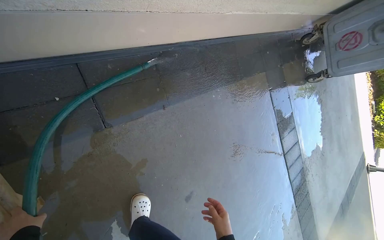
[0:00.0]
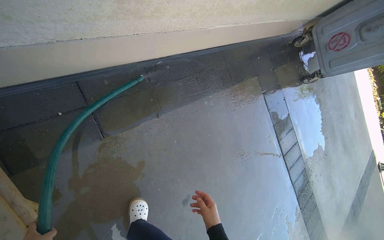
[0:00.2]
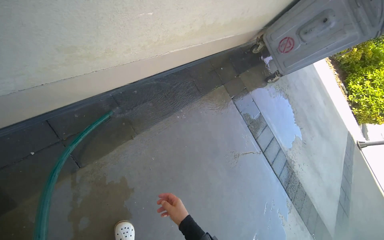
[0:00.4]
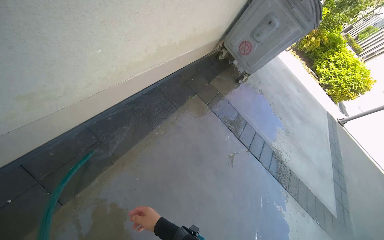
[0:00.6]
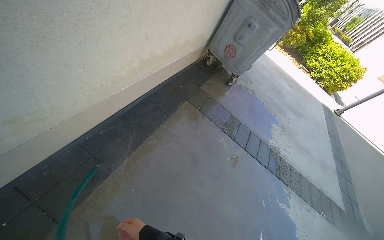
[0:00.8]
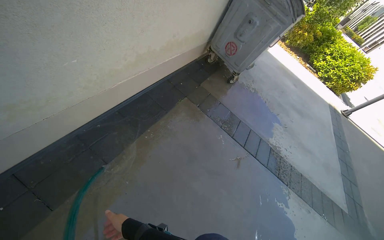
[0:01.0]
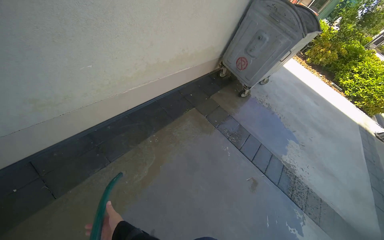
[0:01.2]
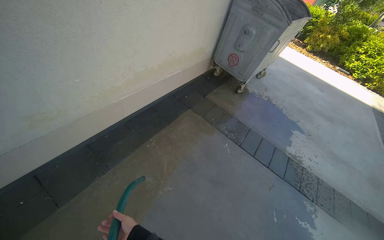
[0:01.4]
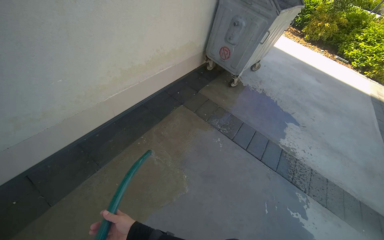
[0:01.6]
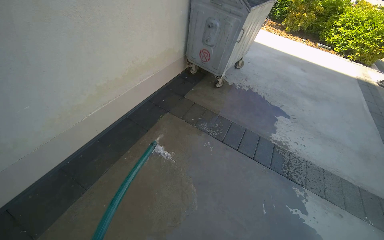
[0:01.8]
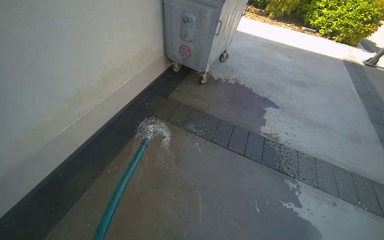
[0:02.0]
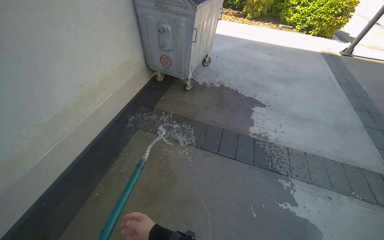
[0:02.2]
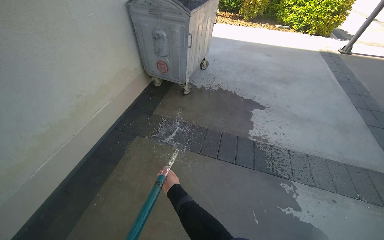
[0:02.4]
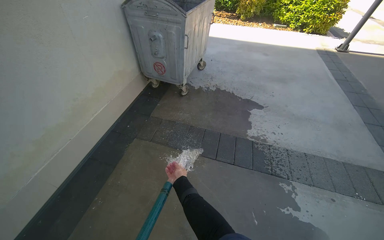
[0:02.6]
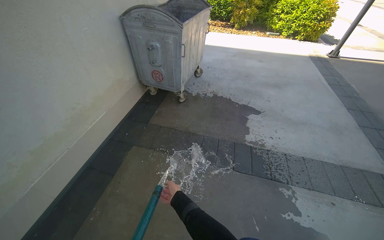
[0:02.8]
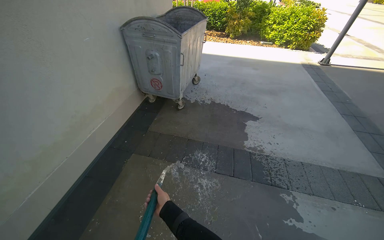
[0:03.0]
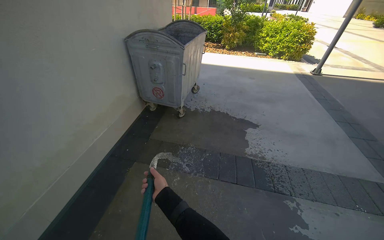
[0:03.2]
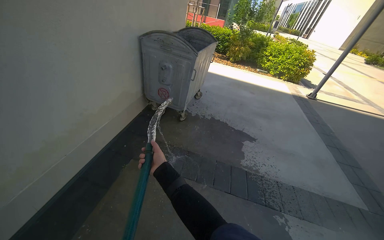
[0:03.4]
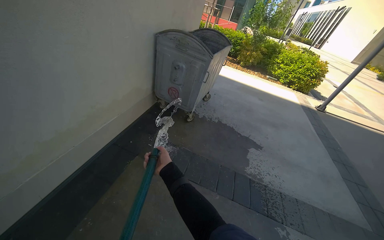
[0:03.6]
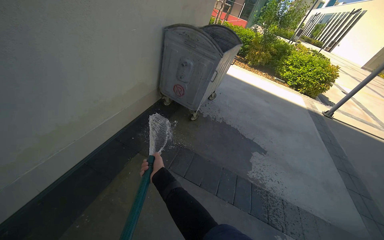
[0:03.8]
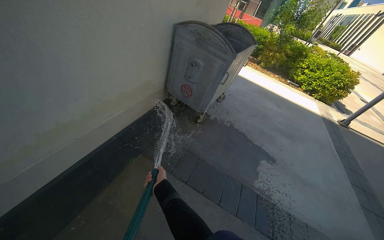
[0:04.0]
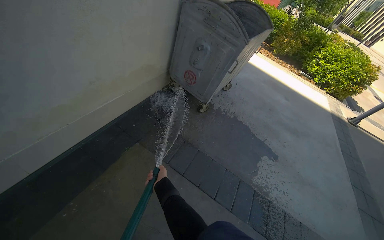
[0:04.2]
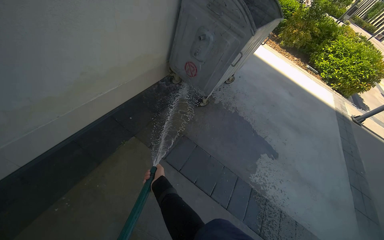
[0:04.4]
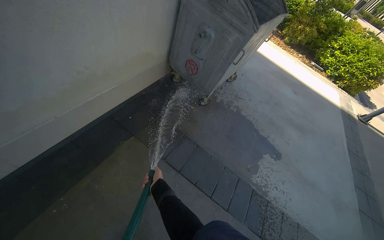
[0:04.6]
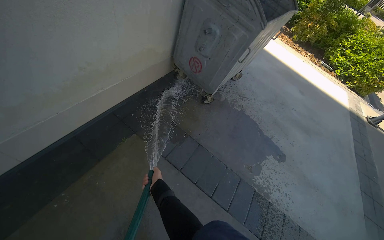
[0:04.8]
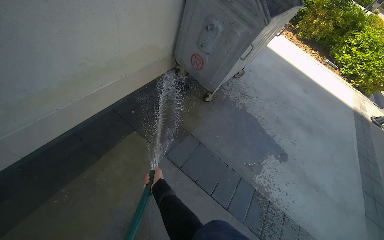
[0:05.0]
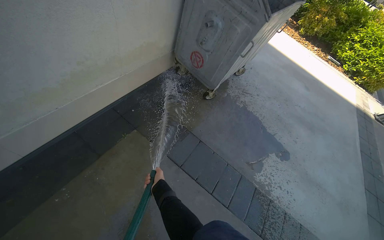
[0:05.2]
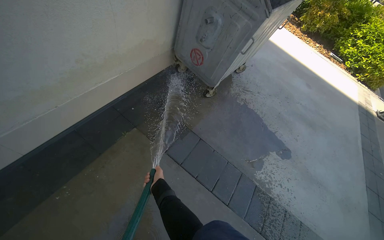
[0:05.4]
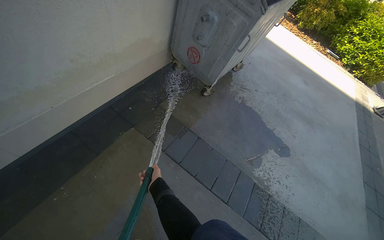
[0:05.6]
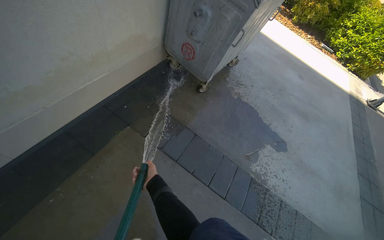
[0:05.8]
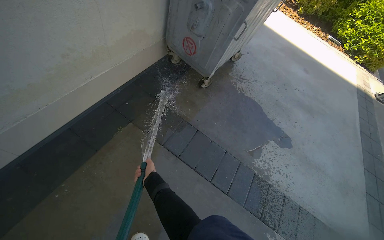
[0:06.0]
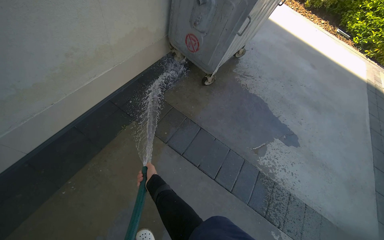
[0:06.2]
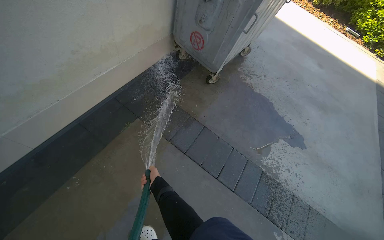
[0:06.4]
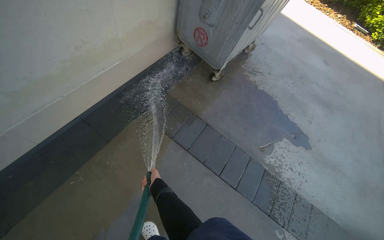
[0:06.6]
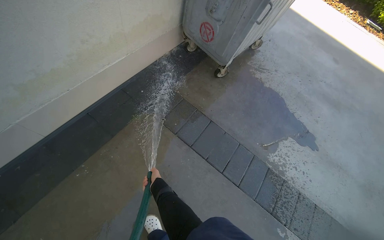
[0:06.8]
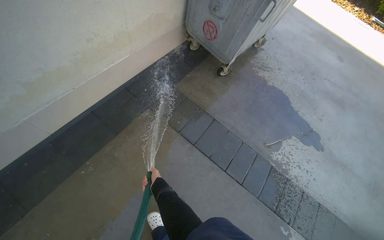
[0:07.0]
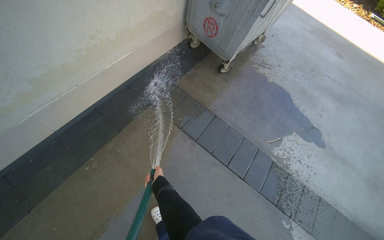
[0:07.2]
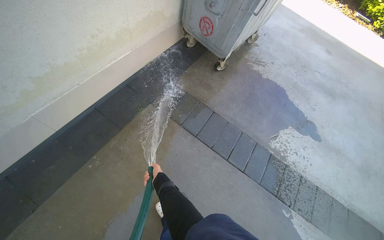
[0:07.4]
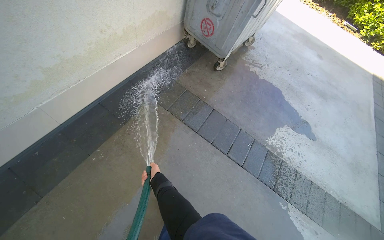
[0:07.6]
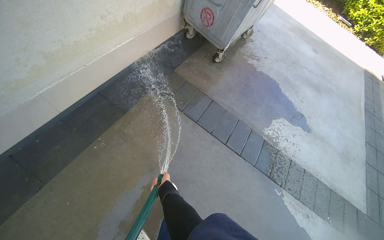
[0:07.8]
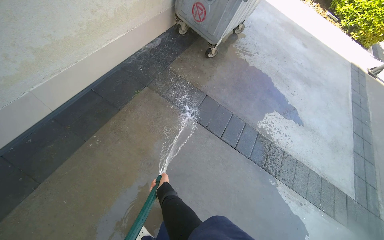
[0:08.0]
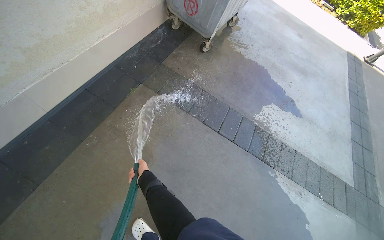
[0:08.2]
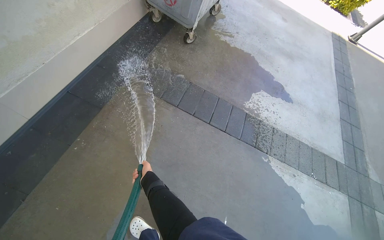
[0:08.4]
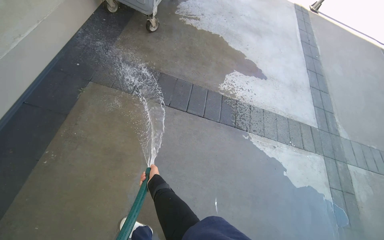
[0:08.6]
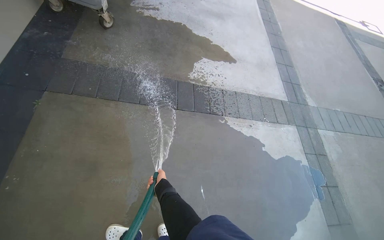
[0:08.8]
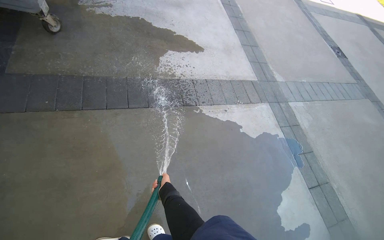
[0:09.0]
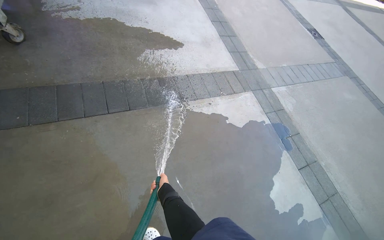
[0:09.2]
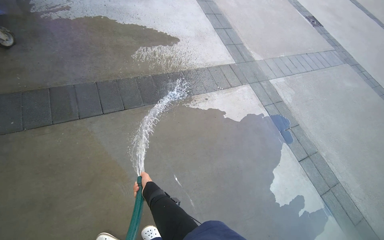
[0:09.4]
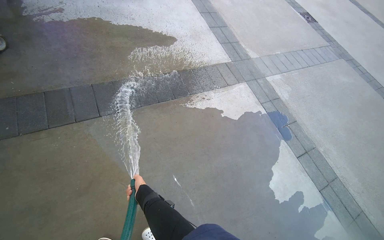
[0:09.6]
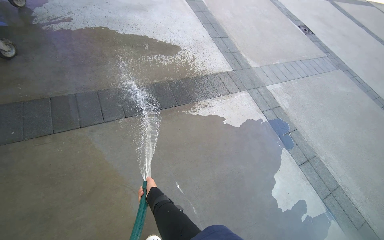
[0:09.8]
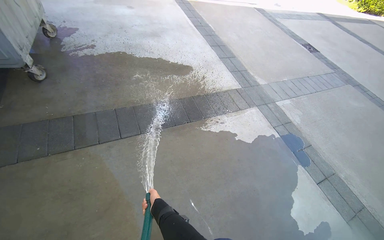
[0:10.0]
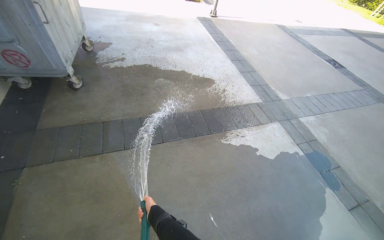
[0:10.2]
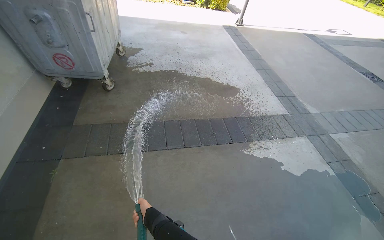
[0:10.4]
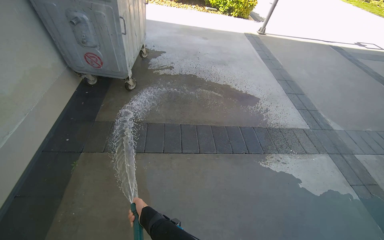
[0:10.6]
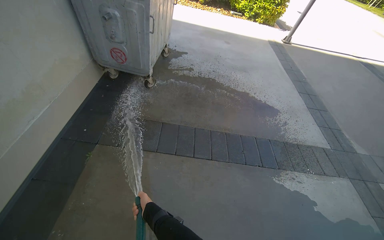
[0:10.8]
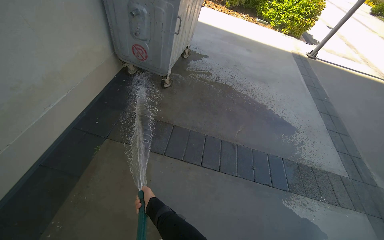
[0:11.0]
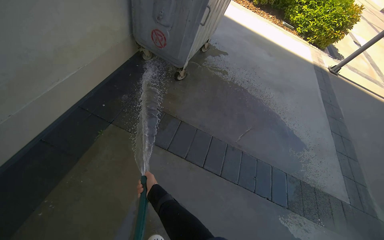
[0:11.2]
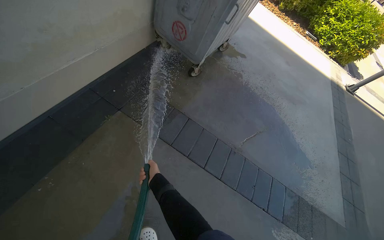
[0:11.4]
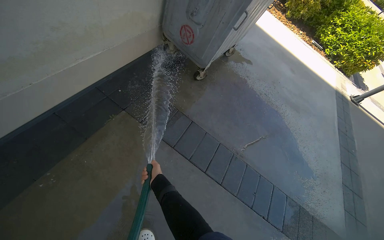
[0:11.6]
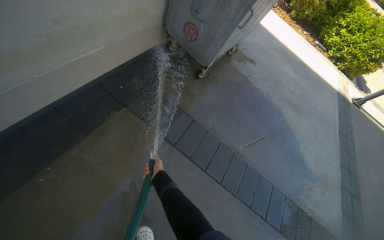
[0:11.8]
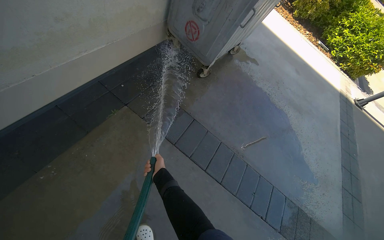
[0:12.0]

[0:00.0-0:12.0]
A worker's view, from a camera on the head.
Job: wiping surfaces.
The whole recording: Spraying water on sidewalk. The worker sprays water onto the sidewalk using a hose.
0:00.0 to 0:01.6: The head travels about 90 cm. The wearer looks about 20 degrees further upward. The scene rotates counterclockwise by some 35 degrees.
0:01.6 to 0:03.0: The head travels approximately 50 cm.
0:03.0 to 0:04.4: The camera is carried some 50 cm. The scene rotates clockwise by about 25 degrees.
0:07.6 to 0:09.0: The camera travels some 50 cm. The wearer's head swings roughly 45 degrees to the right. The view tips downward by approximately 15 degrees.
0:10.4 to 0:12.0: The wearer moves roughly 40 cm. The head turns to the left by approximately 45 degrees.

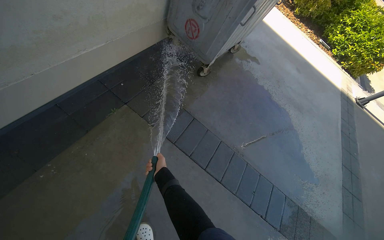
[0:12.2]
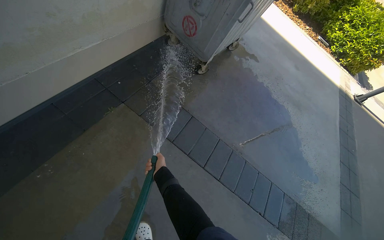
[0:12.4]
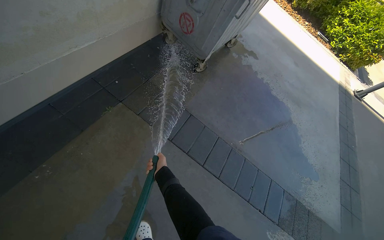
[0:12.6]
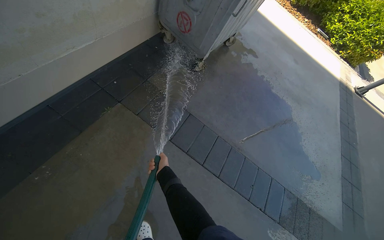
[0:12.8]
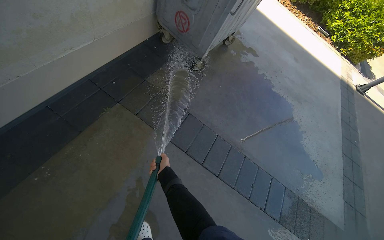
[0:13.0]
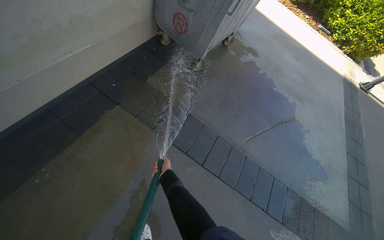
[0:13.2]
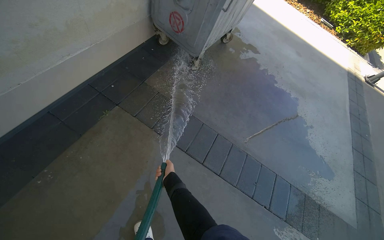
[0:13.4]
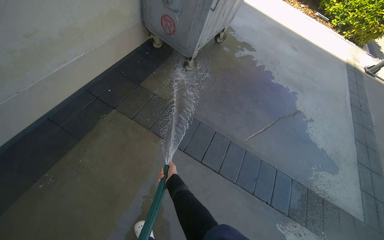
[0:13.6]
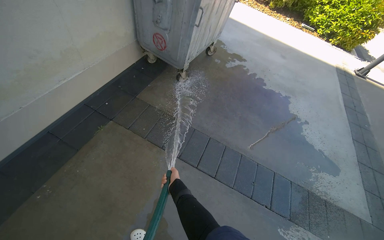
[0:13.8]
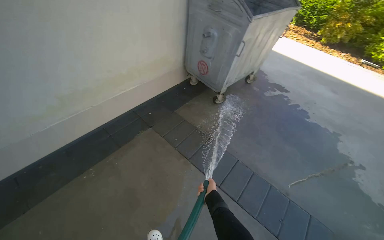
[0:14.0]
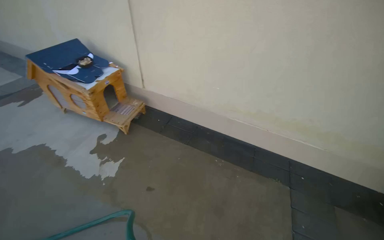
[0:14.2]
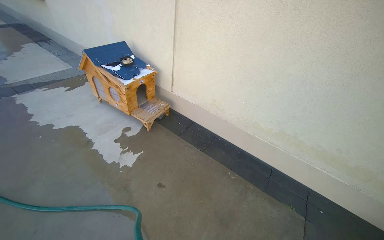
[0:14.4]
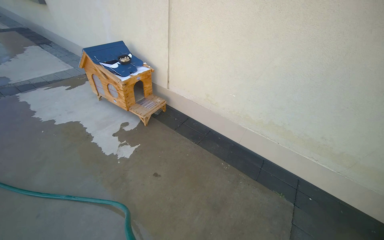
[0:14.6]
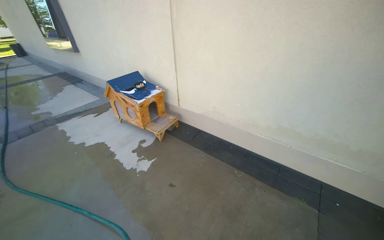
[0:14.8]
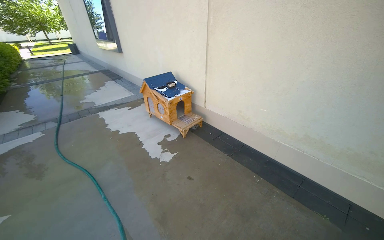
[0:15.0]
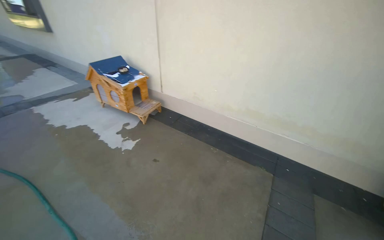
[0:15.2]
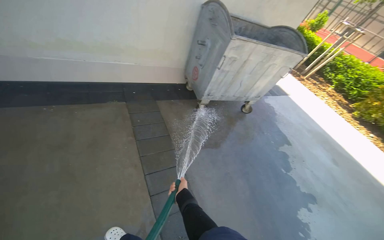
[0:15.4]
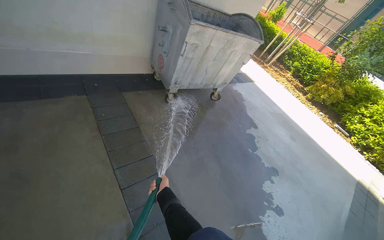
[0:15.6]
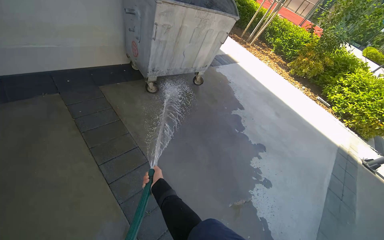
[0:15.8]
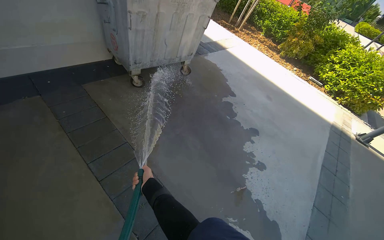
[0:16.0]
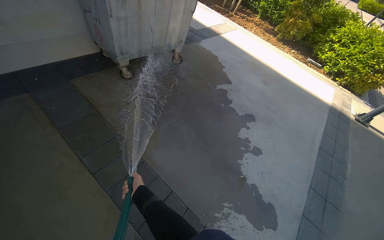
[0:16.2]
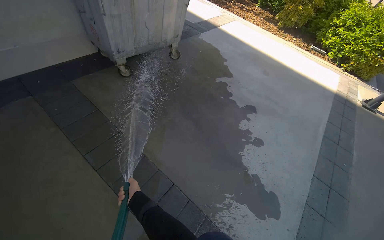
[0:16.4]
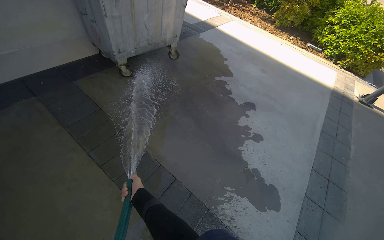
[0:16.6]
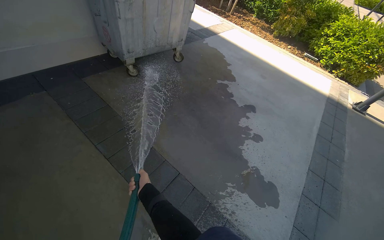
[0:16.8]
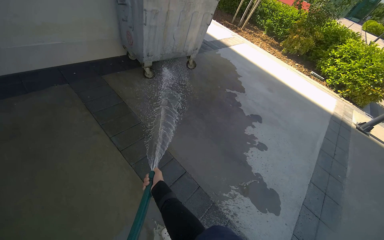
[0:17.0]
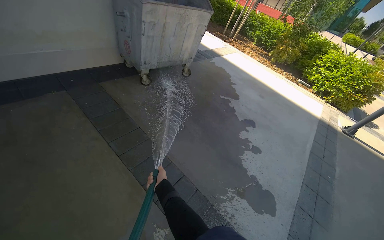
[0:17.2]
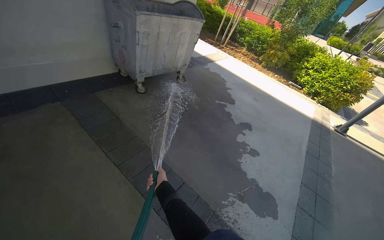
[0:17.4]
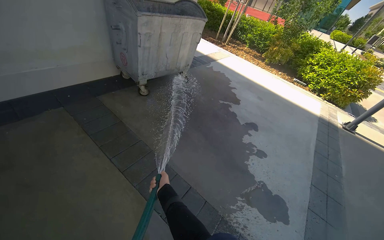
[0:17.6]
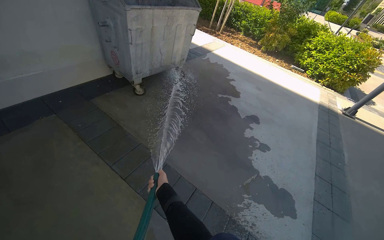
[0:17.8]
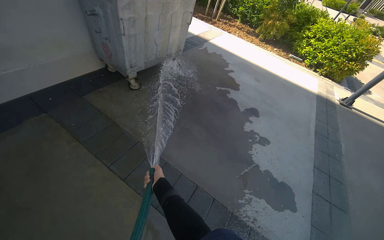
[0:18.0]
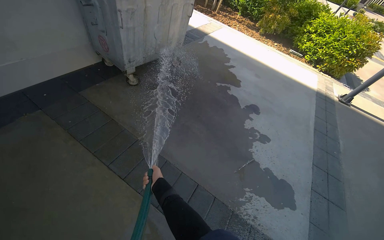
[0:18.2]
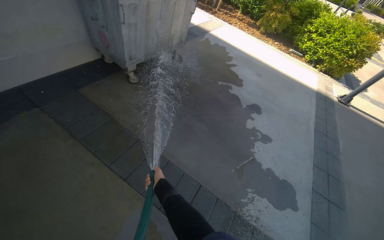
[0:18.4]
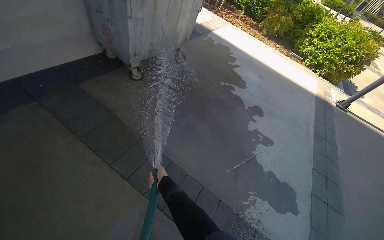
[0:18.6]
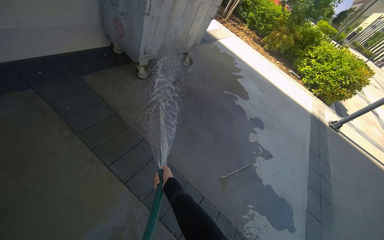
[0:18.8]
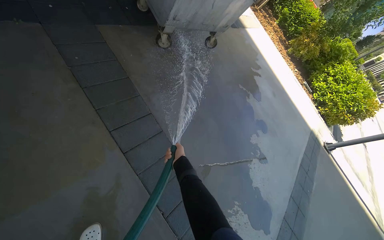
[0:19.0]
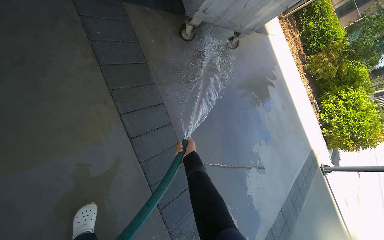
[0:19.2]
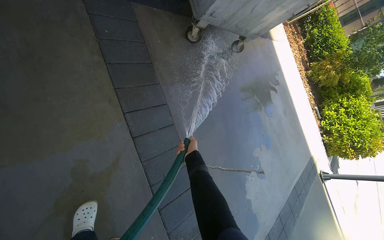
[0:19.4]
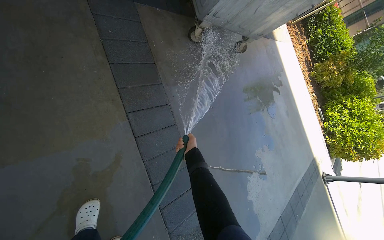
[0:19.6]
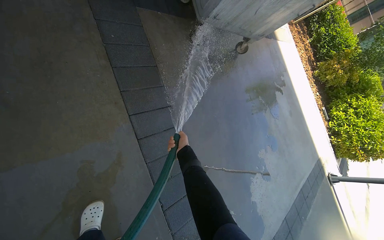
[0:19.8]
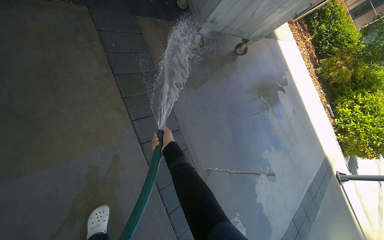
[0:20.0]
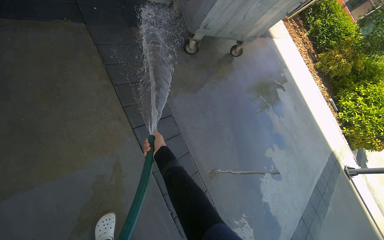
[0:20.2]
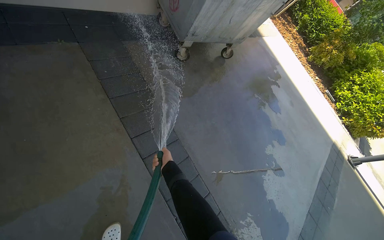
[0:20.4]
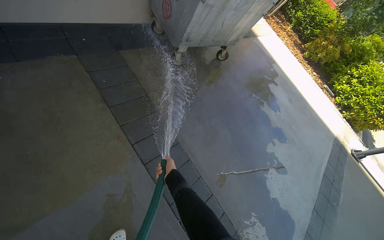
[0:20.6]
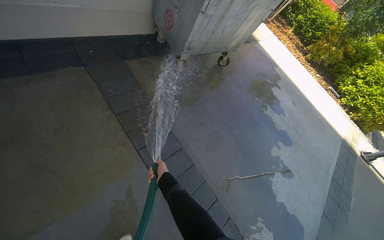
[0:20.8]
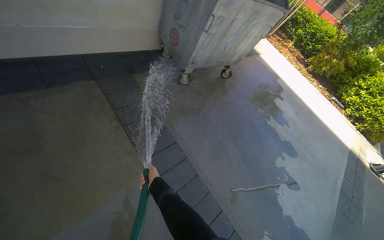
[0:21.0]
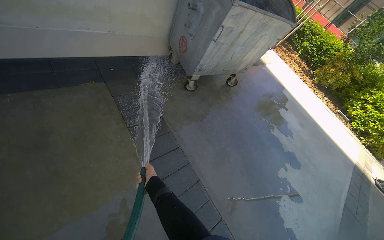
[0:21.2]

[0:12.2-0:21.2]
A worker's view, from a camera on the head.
Job: wiping surfaces.
The whole recording: Spraying water on sidewalk. The worker sprays water onto the sidewalk using a hose.
0:12.2 to 0:13.8: The right hand shifts about 25 cm to the right and down the picture.
0:13.8 to 0:15.2: The head travels approximately 60 cm. The wearer looks roughly 95 degrees further to the left. The camera pitches upward, by approximately 30 degrees.
0:15.2 to 0:16.6: The wearer moves some 70 cm. The head rotates about 80 degrees to the right. The view tips downward by roughly 35 degrees.
0:18.2 to 0:19.8: The wearer moves some 60 cm. Everything in view rotates roughly 35 degrees clockwise.
0:19.8 to 0:21.2: The view tilts roughly 10 degrees upward. The right hand heads to the left, covering about 15 cm.
